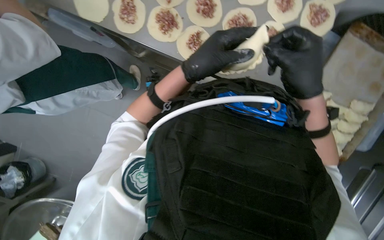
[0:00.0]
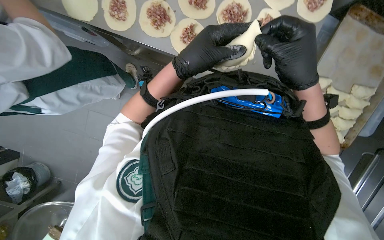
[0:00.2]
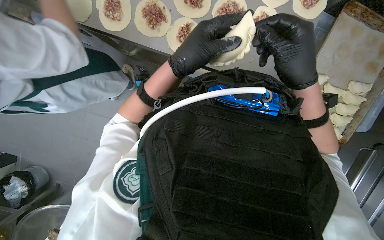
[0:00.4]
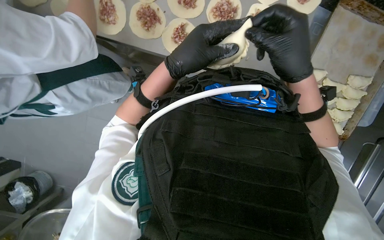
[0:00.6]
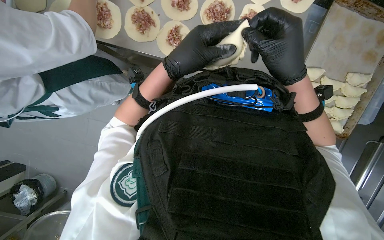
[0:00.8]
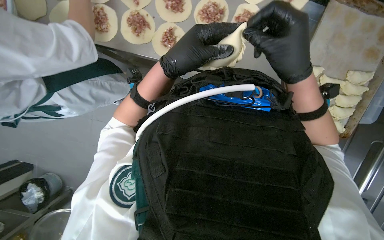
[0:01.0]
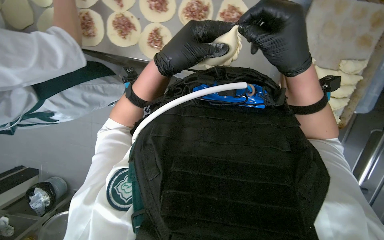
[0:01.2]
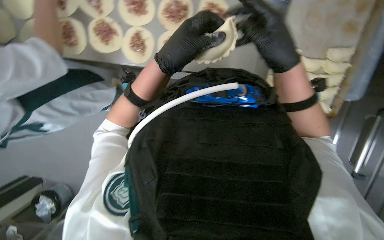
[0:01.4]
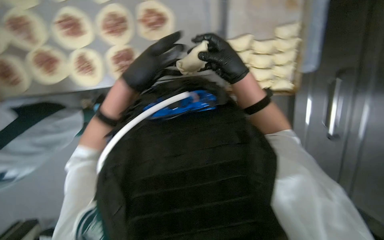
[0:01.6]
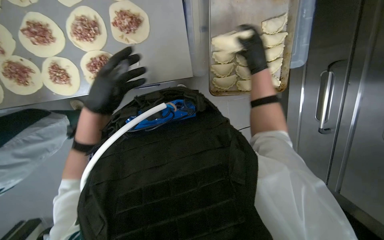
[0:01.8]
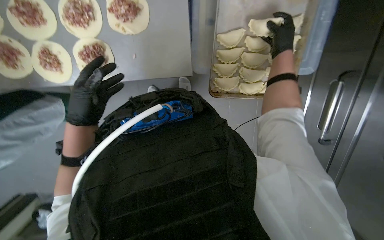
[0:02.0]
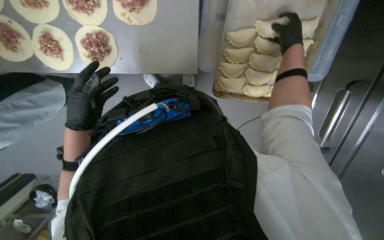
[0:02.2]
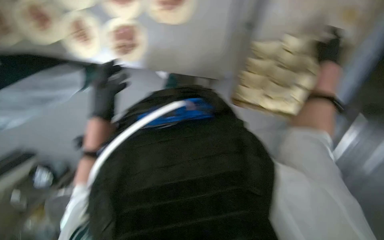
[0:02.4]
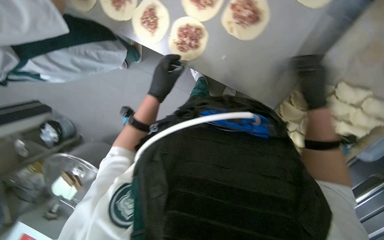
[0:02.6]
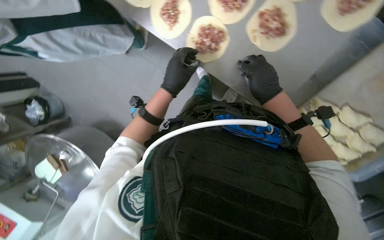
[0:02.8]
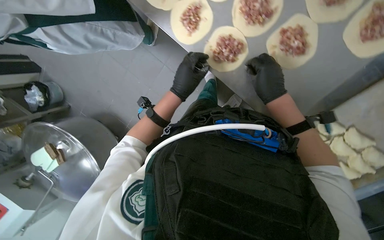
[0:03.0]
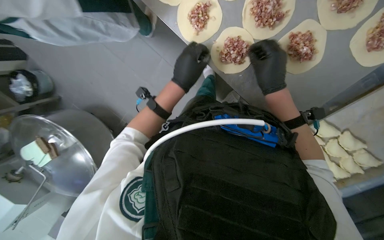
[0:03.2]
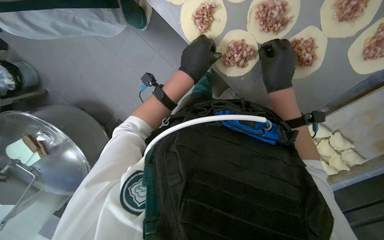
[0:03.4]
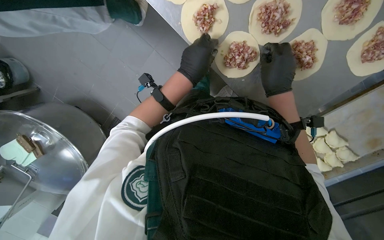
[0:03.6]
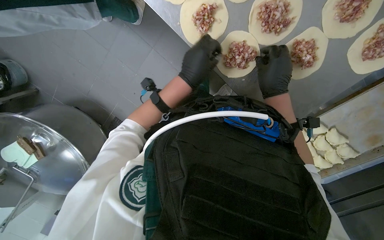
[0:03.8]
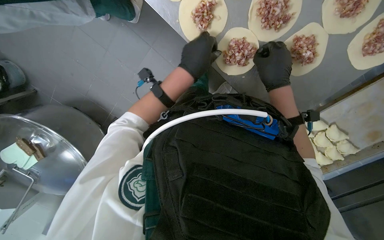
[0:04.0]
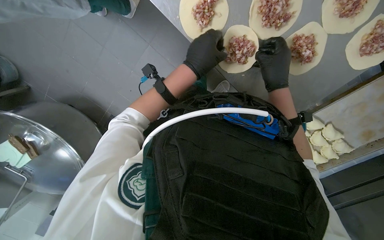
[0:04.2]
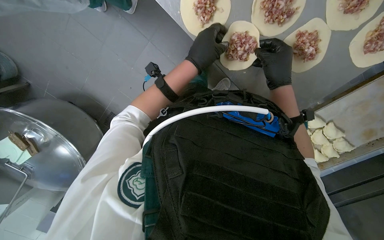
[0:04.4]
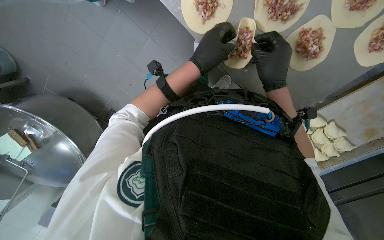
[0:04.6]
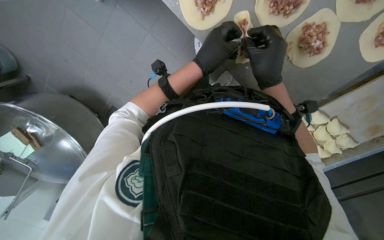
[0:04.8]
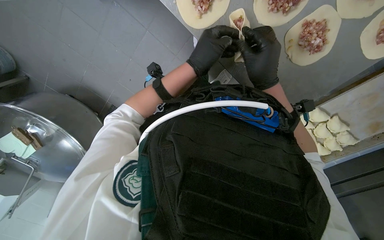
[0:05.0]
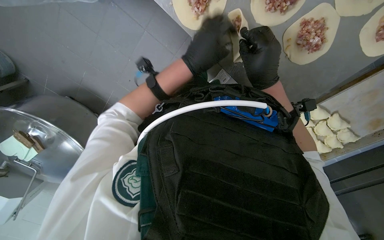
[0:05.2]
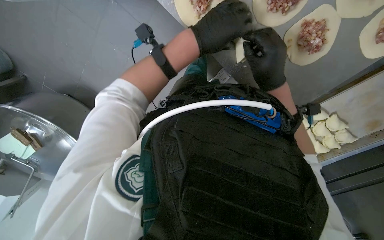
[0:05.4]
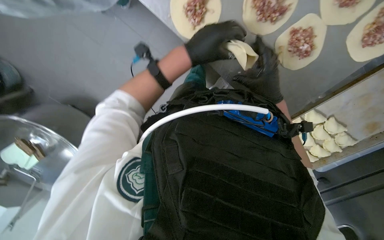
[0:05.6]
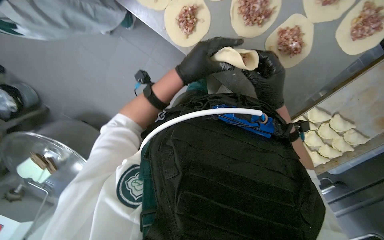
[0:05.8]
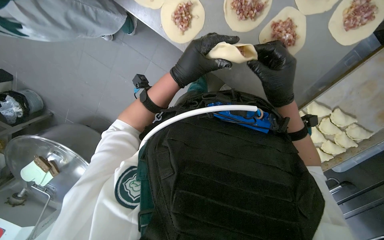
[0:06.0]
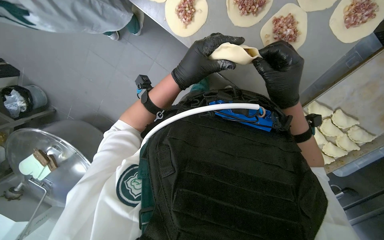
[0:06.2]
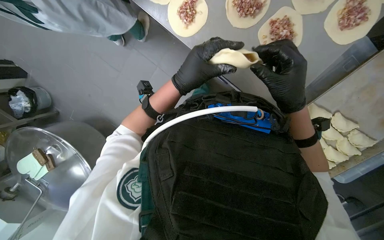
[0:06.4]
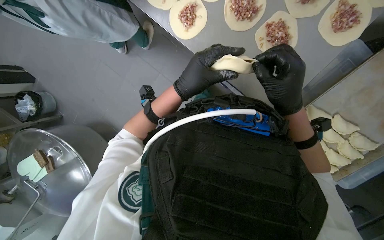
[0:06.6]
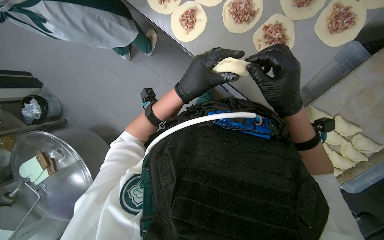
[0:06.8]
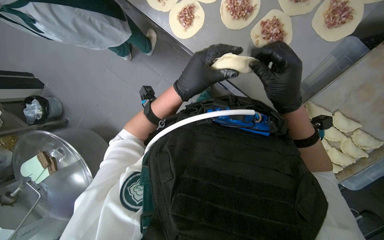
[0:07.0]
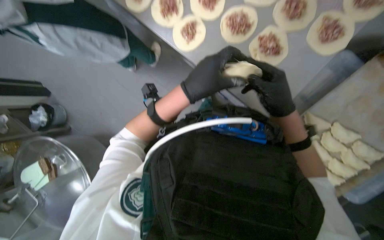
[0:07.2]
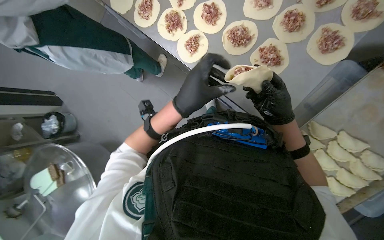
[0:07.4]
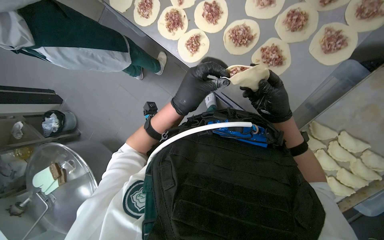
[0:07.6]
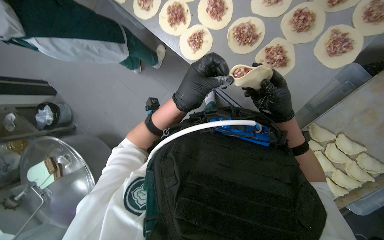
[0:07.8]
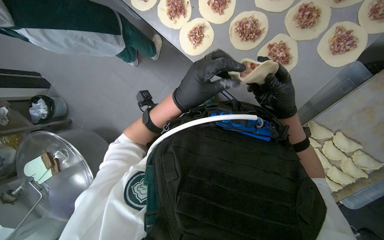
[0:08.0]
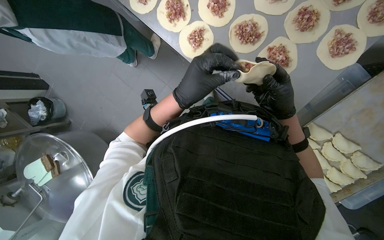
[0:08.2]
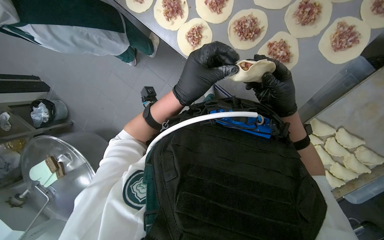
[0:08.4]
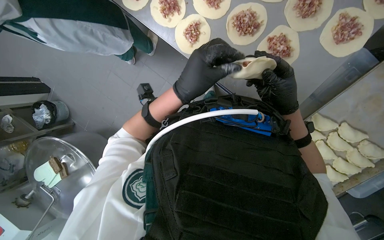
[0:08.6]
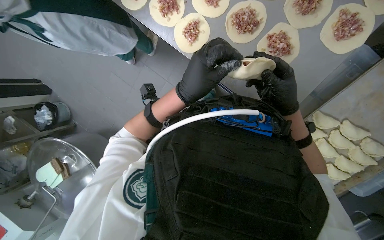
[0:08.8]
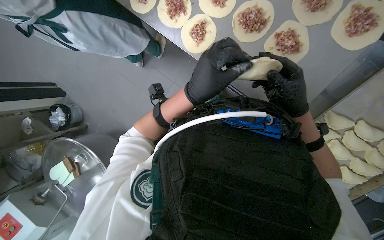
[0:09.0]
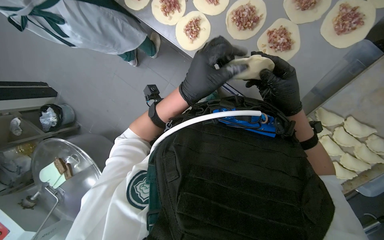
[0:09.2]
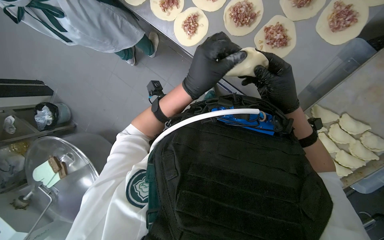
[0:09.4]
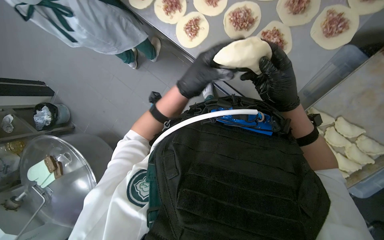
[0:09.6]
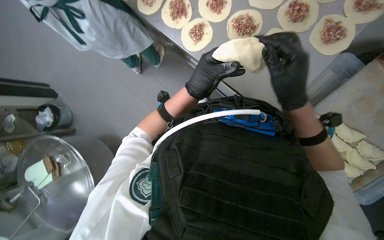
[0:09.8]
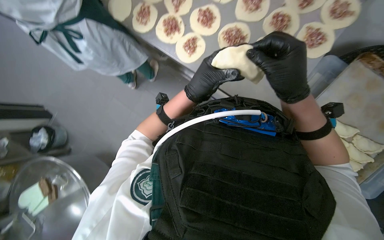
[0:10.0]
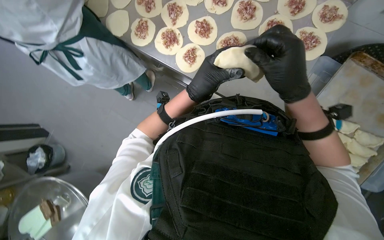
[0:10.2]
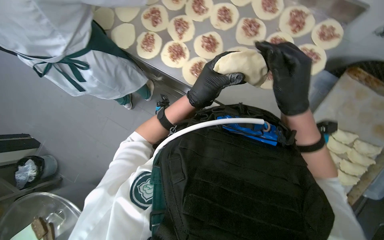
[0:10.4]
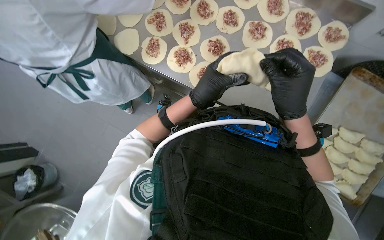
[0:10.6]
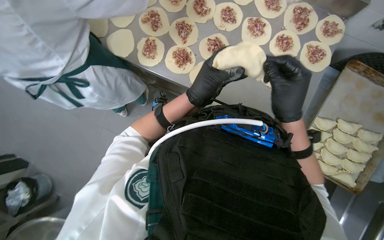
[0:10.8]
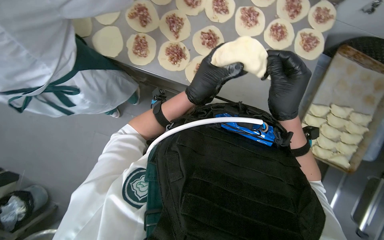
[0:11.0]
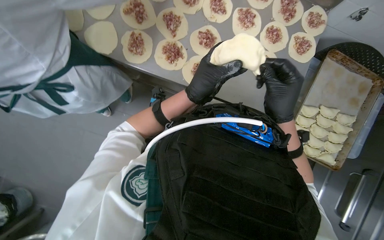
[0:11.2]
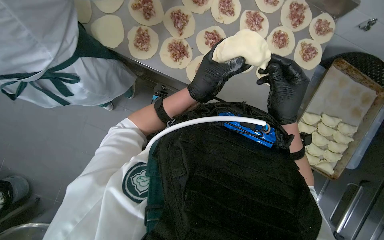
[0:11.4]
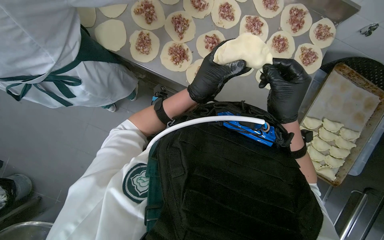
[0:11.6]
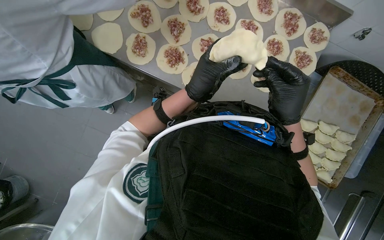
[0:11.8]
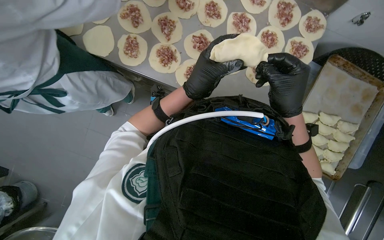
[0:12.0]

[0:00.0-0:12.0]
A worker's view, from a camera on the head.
Job: preparing food.
The whole recording: Folding meat-filled dough into dumplings. The worker folds dough circles filled with meat into dumplings and places them on a tray.
0:00.0 to 0:01.6: The scene turns approximately 25 degrees counterclockwise in the picture. The right hand travels farther from the camera by some 10 cm.
0:01.6 to 0:03.0: The scene rotates clockwise by roughly 35 degrees.
0:03.0 to 0:04.4: The left hand shifts some 10 cm up the picture.
0:04.4 to 0:06.0: The right hand shifts some 10 cm nearer to the camera and down the picture.
0:06.0 to 0:09.0: The hands make small movements and keep their place.
0:09.0 to 0:10.4: The view tilts some 15 degrees upward. The right hand is displaced nearer to the camera by approximately 10 cm.
0:10.4 to 0:12.0: The hands make small movements and keep their place.

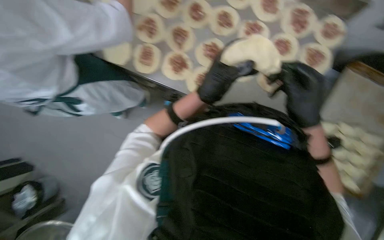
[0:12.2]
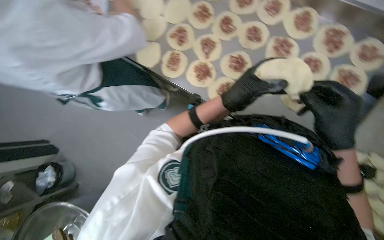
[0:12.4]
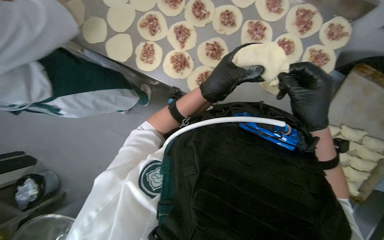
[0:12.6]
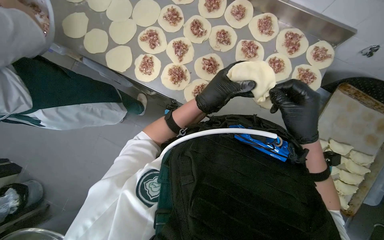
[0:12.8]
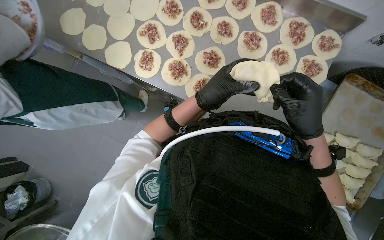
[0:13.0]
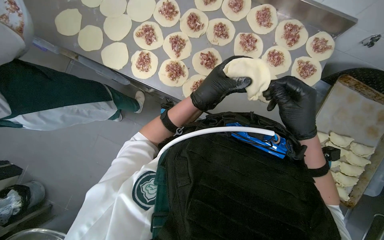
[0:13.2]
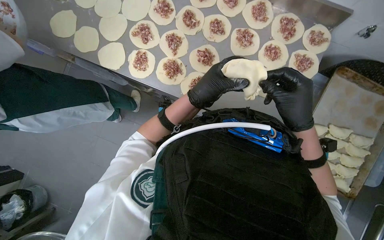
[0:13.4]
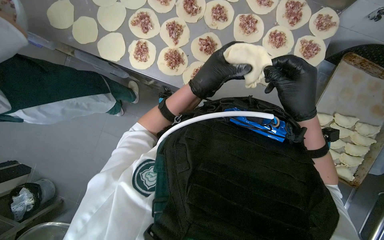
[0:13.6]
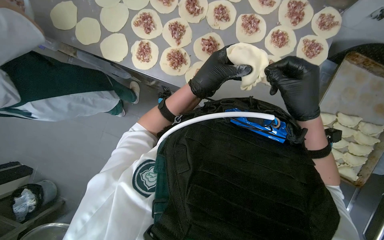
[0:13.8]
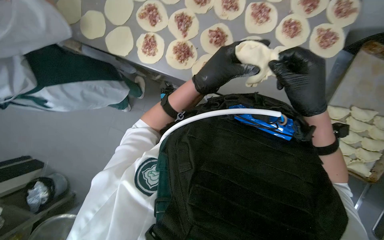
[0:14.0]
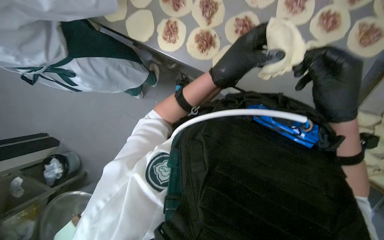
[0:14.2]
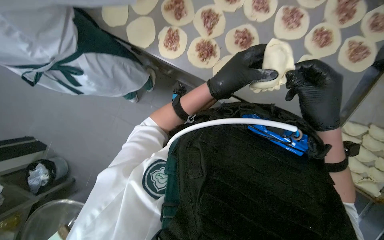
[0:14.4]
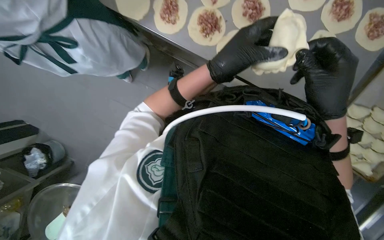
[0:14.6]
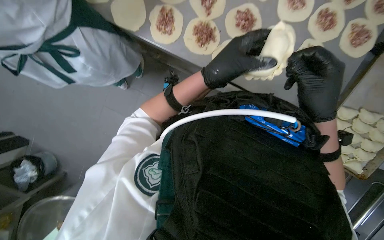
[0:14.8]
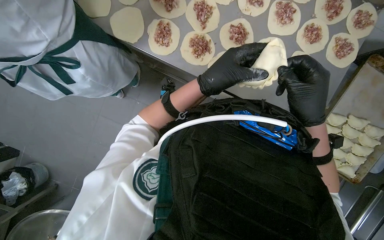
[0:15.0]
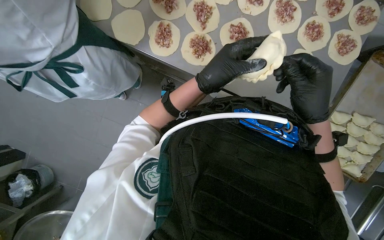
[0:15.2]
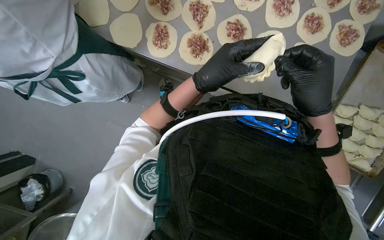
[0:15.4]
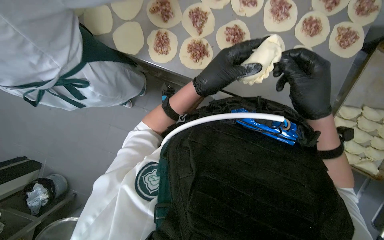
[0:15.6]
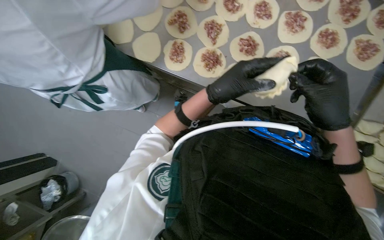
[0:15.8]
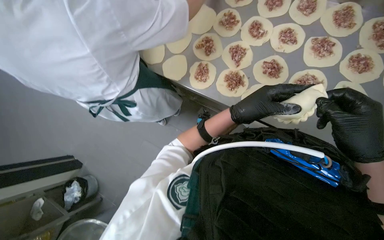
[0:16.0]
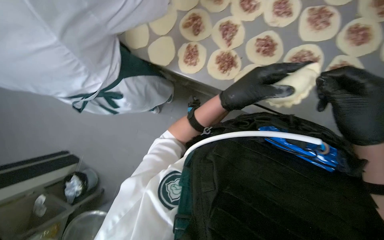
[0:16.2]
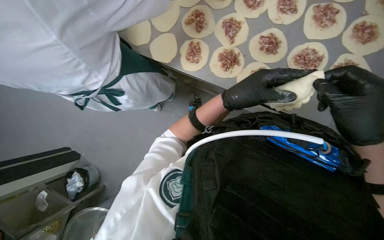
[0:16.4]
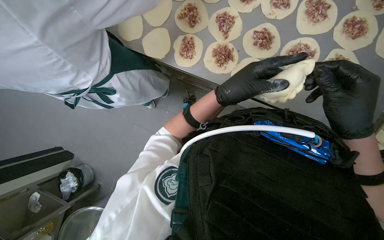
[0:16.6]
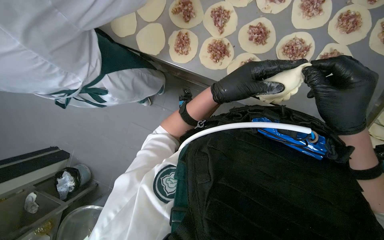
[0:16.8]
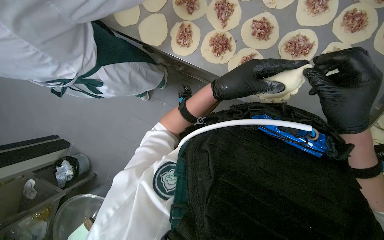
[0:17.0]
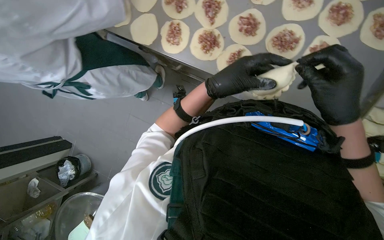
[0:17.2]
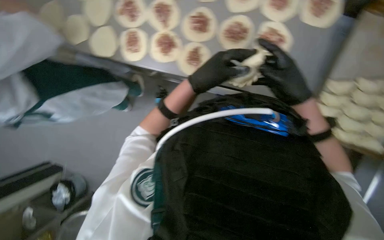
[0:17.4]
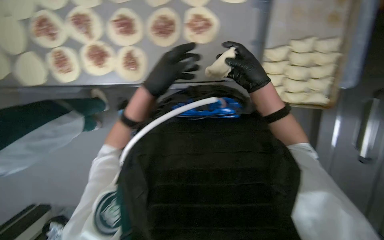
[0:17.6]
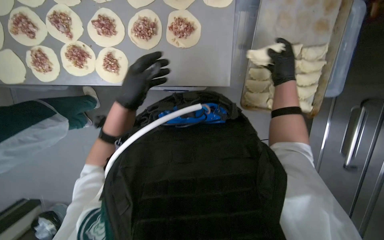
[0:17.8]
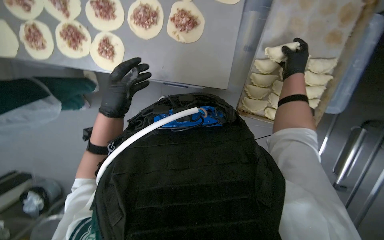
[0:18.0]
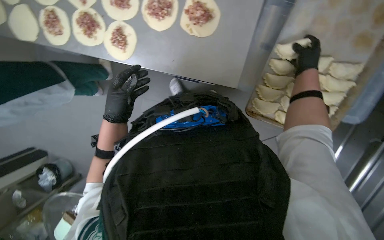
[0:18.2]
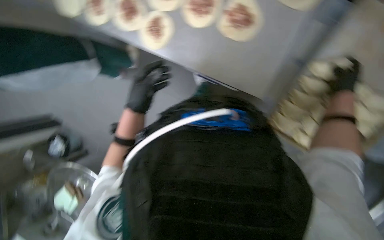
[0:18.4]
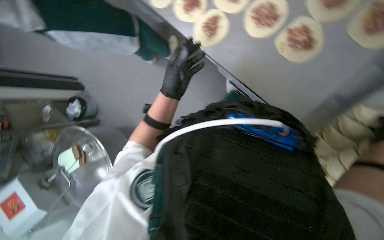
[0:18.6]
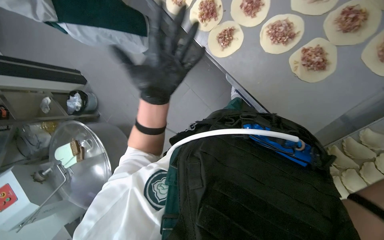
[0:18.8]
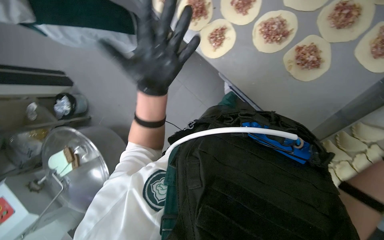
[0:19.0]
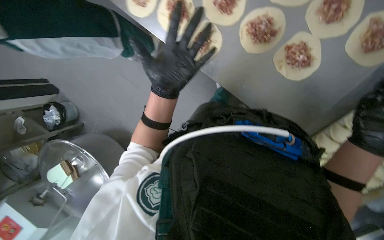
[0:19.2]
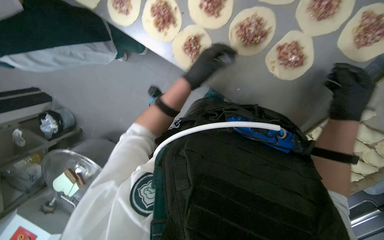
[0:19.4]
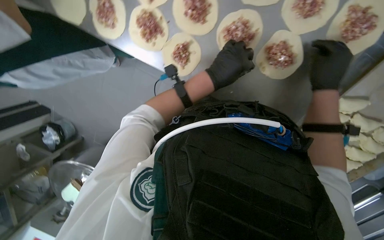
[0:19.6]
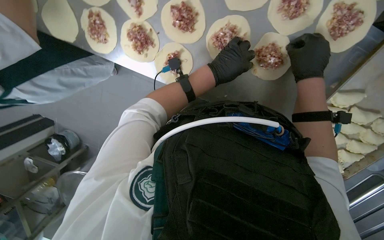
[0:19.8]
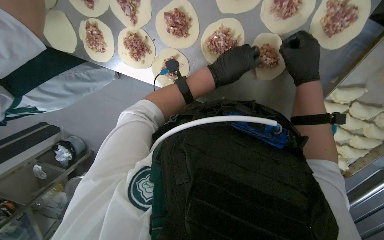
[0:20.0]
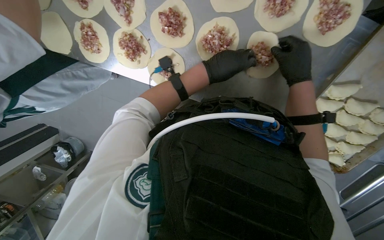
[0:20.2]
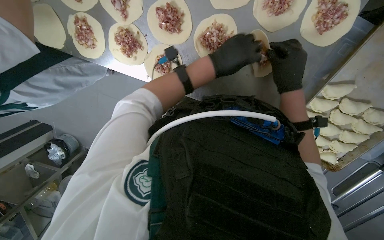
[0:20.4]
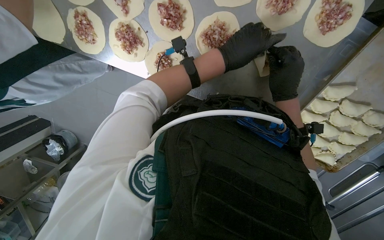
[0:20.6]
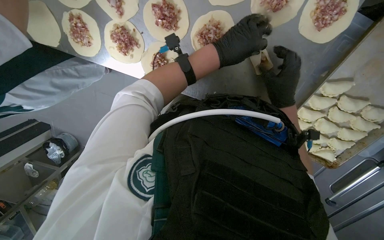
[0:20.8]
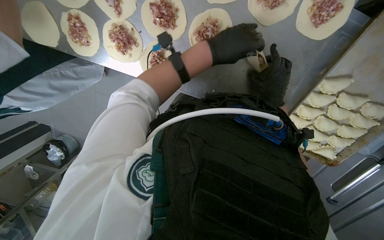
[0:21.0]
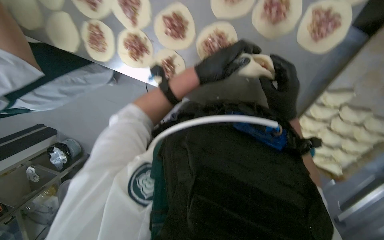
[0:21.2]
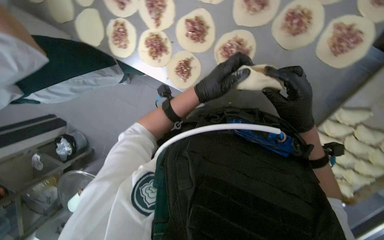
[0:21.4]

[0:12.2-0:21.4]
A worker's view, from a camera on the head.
Job: preparing food.
The whole recording: Folding meat-filled dough into dumplings. The worker folds dough circles filled with meat into dumplings and places them on a tray.
0:12.2 to 0:13.8: The hands are busy where they are.
0:18.4 to 0:19.8: The left hand travels to the right and up the picture by approximately 30 cm.
0:19.8 to 0:21.4: The right hand moves down the picture, some 15 cm.
